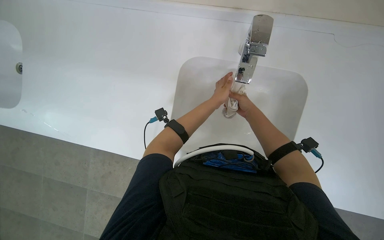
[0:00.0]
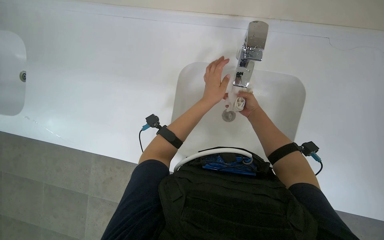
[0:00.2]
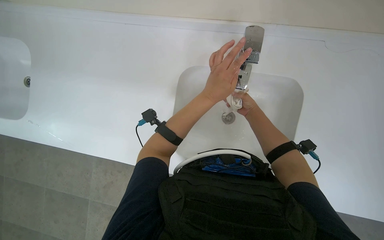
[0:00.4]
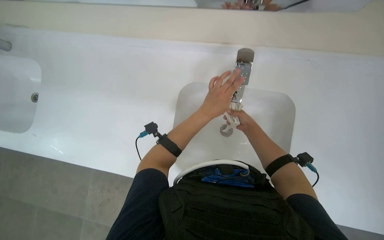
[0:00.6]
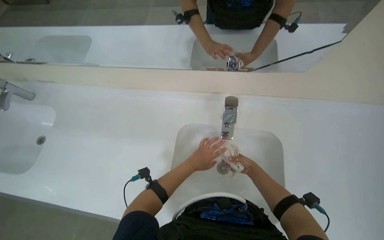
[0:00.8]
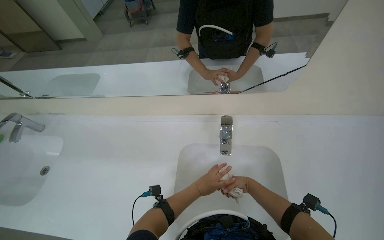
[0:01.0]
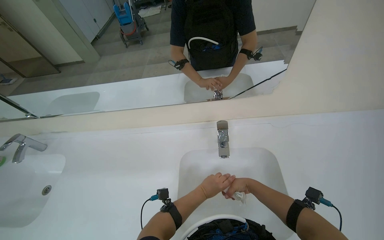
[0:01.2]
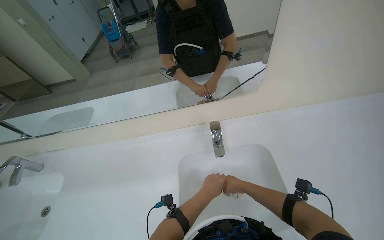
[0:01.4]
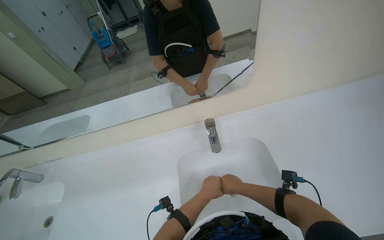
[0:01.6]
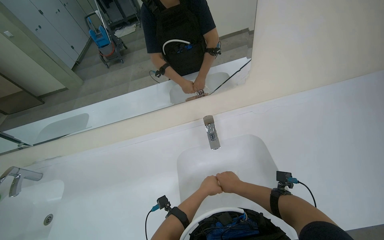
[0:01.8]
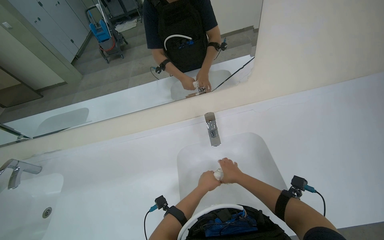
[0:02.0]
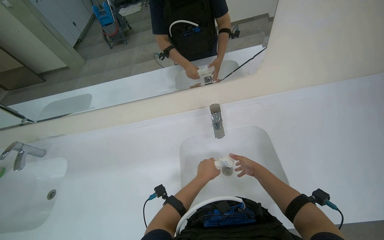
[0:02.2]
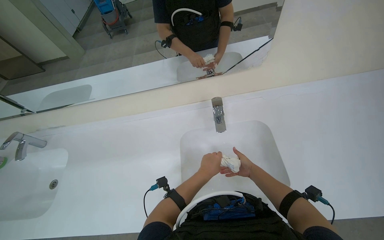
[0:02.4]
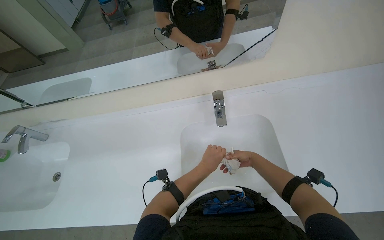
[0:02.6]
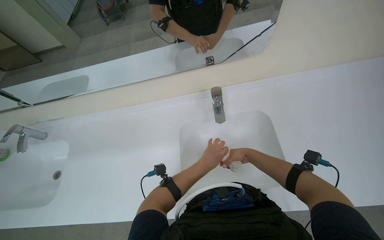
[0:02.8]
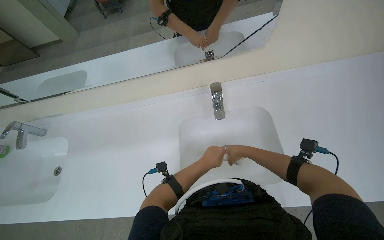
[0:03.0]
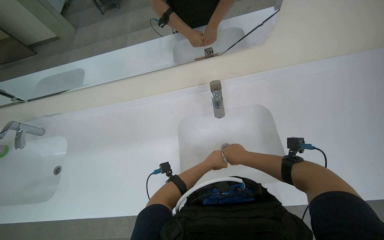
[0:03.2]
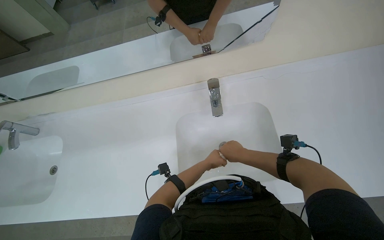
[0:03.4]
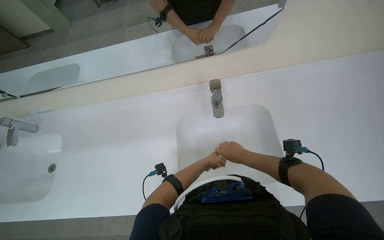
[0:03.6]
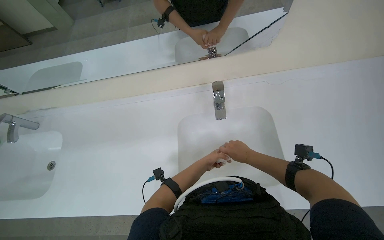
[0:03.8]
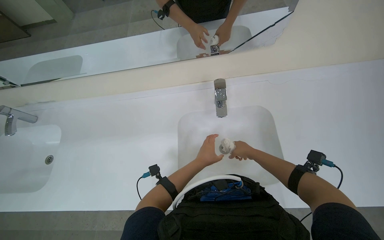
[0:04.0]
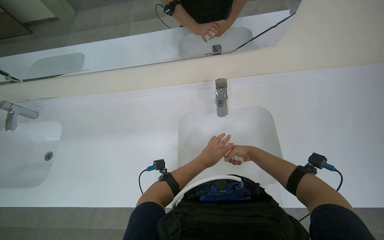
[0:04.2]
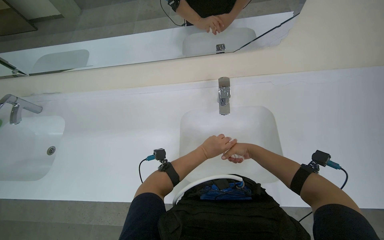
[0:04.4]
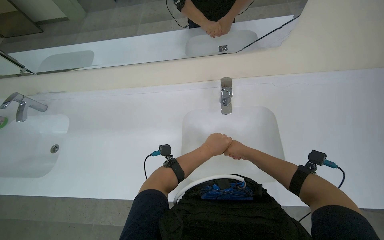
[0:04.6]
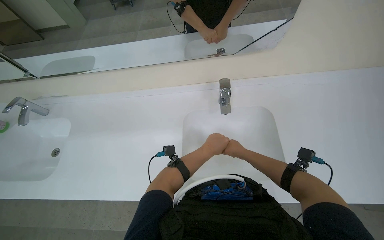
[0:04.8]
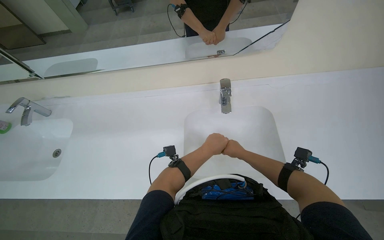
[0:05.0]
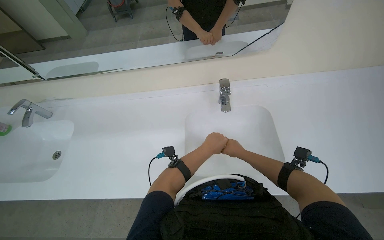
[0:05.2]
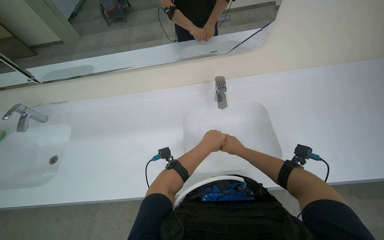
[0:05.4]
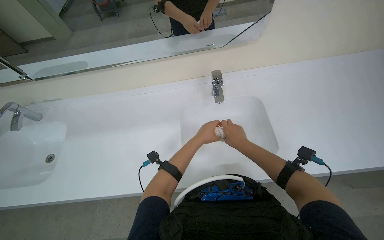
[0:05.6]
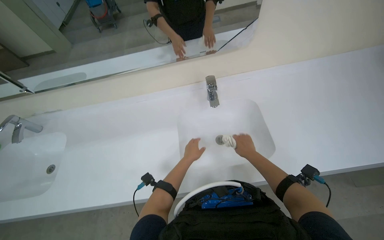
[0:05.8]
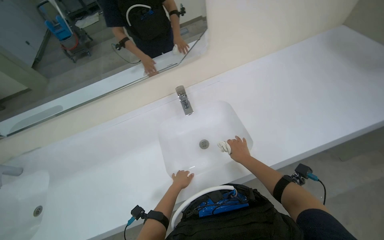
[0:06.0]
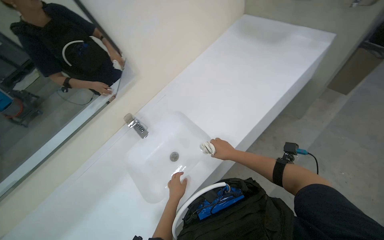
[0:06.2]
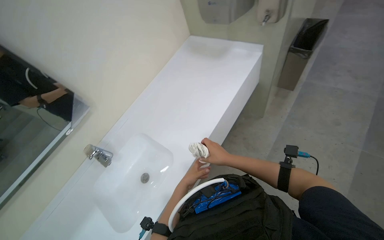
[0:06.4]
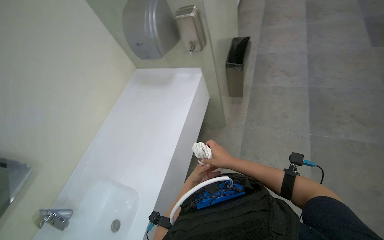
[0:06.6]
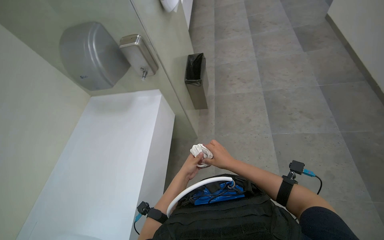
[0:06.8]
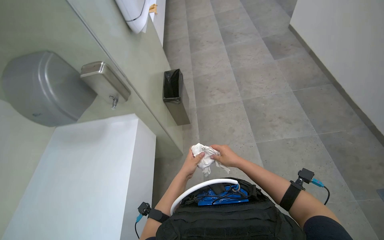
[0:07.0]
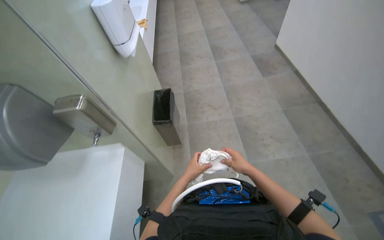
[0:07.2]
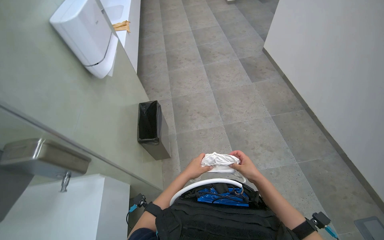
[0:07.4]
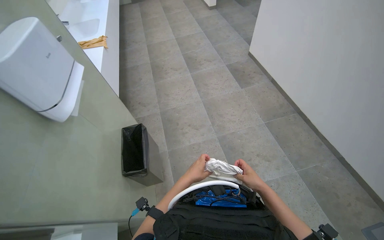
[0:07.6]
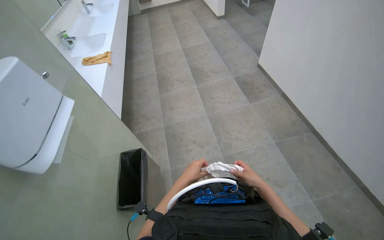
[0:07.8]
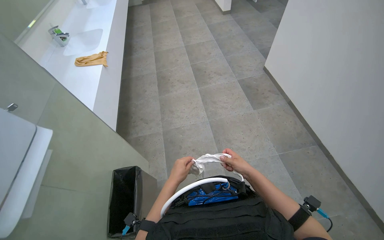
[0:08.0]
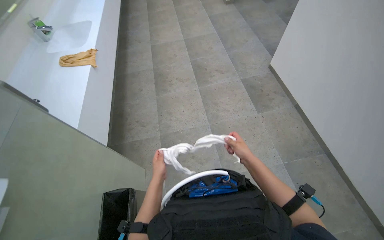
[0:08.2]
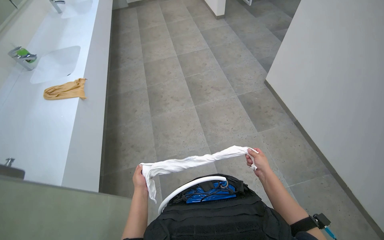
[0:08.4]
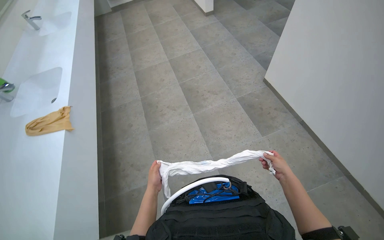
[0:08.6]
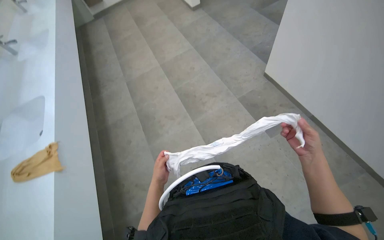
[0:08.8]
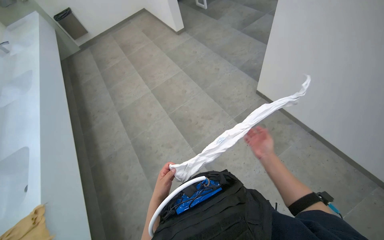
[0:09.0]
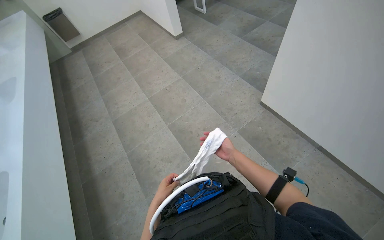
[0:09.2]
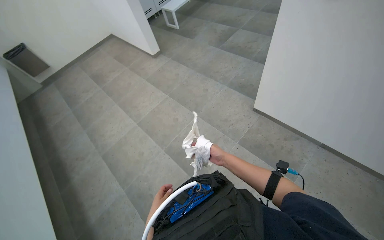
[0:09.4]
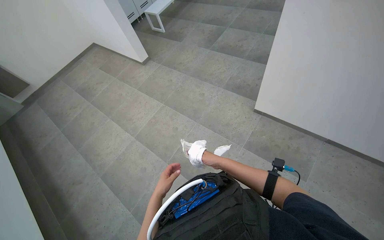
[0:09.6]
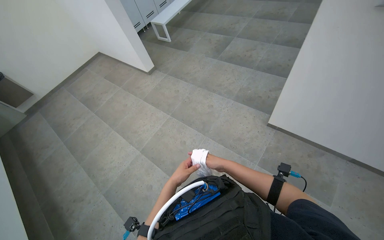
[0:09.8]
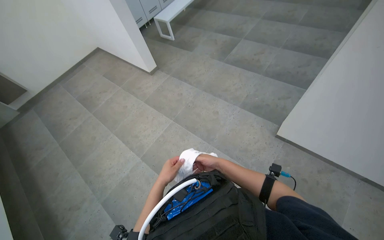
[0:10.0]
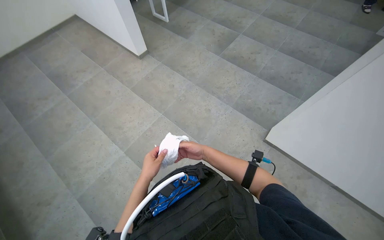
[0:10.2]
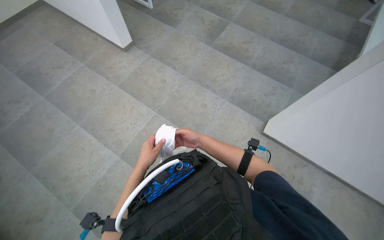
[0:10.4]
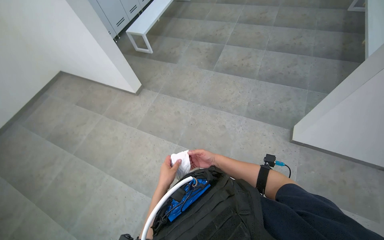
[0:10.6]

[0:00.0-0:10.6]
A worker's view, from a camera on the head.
Job: preparing cleaning supplies.
The whole recording: Washing white cleaning cloth. The worker washes a white cleaning cloth in the sink.
0:00.0 to 0:01.6: The camera pitches upward, by some 45 degrees.
0:01.6 to 0:03.0: The wearer looks some 15 degrees further downward.
0:03.0 to 0:04.6: The left hand travels farther from the camera and back again, about 15 cm each way.
0:04.6 to 0:06.0: The left hand goes approximately 10 cm farther from the camera.
0:06.0 to 0:07.6: The camera travels some 80 cm. The head turns to the right by approximately 75 degrees. The camera pitches upward, by some 20 degrees.
0:07.6 to 0:09.0: The camera is carried approximately 1.5 m.
0:09.0 to 0:10.6: The head travels about 1.5 m. The head rotates approximately 30 degrees to the right.

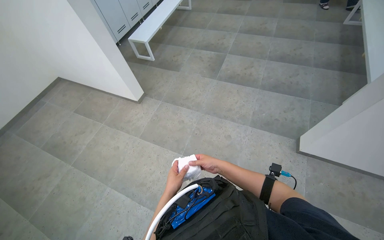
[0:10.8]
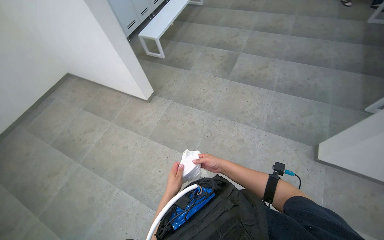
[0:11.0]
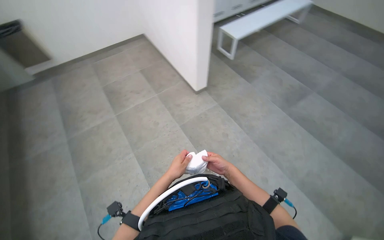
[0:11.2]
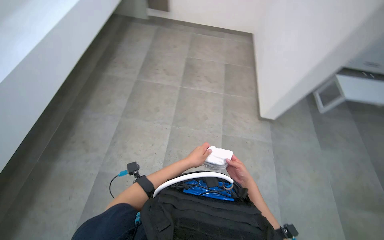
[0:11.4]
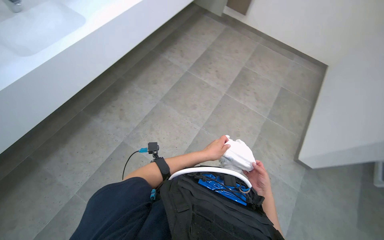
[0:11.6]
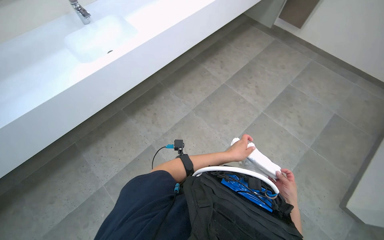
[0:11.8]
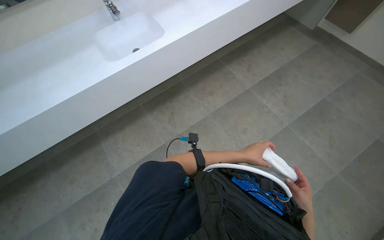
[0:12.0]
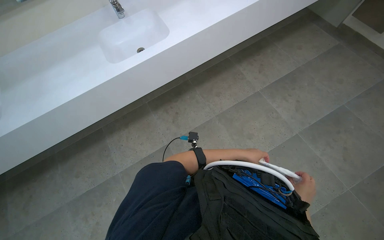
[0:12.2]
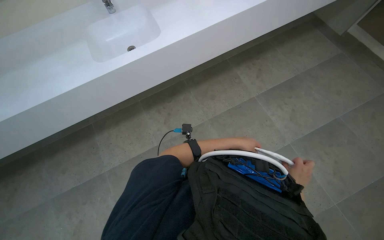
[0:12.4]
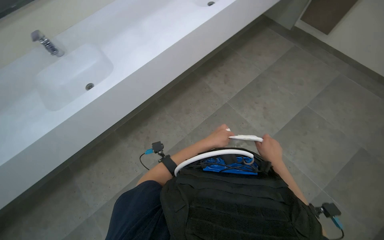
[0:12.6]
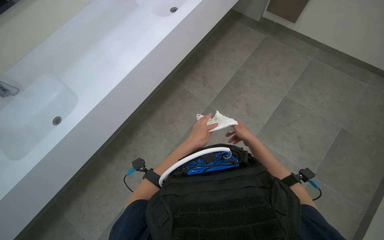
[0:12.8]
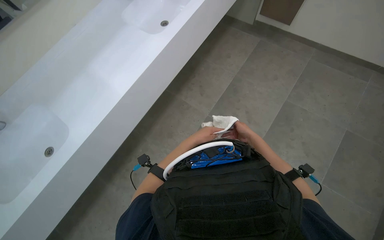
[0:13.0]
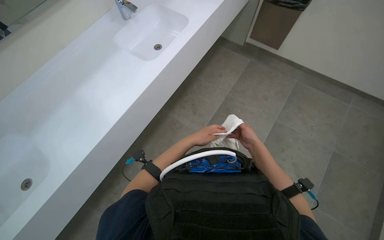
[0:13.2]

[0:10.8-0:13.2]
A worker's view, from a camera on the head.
Job: preparing cleaning supplies.
The whole recording: Washing white cleaning cloth. The worker washes a white cleaning cloth in the sink.
0:10.8 to 0:12.0: The wearer looks about 110 degrees further to the left.
0:12.0 to 0:13.2: The wearer moves roughly 40 cm.

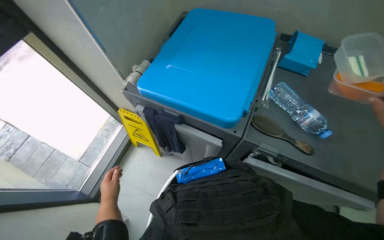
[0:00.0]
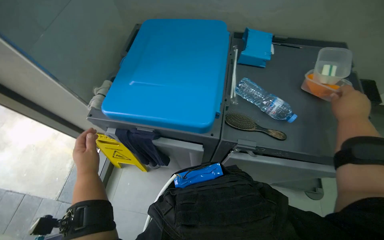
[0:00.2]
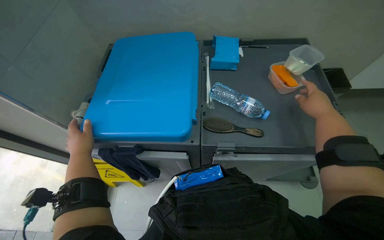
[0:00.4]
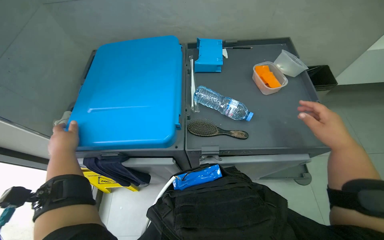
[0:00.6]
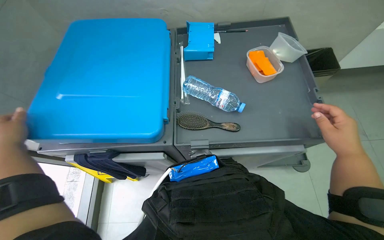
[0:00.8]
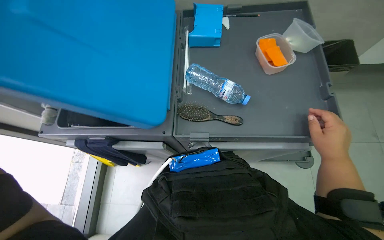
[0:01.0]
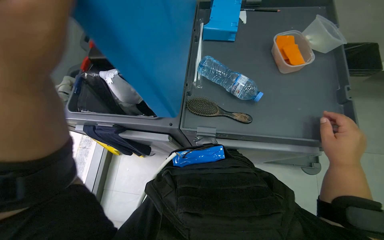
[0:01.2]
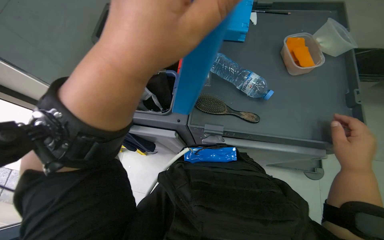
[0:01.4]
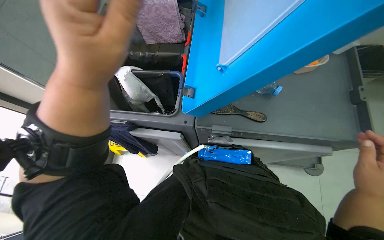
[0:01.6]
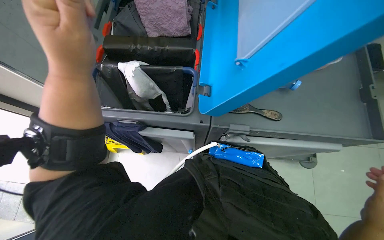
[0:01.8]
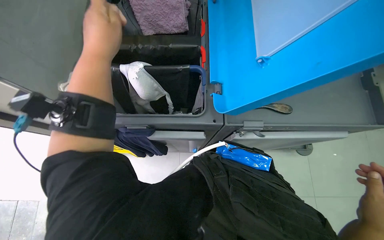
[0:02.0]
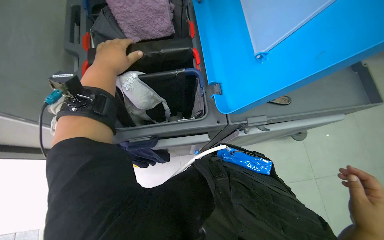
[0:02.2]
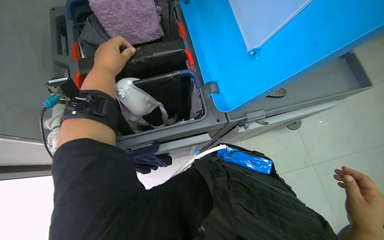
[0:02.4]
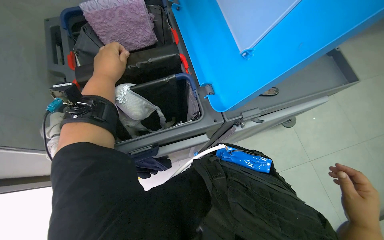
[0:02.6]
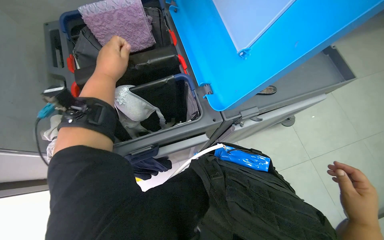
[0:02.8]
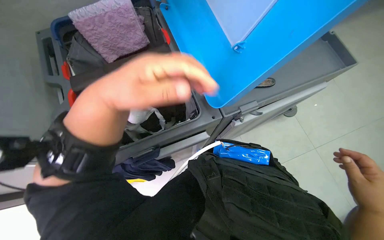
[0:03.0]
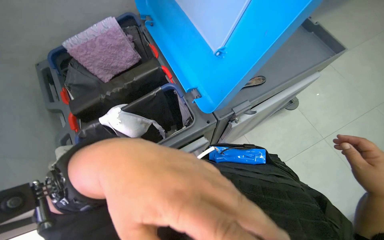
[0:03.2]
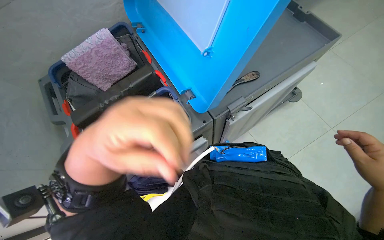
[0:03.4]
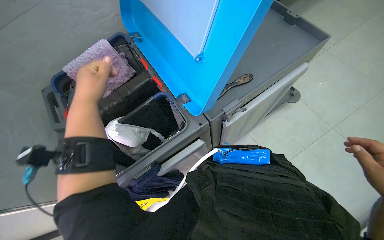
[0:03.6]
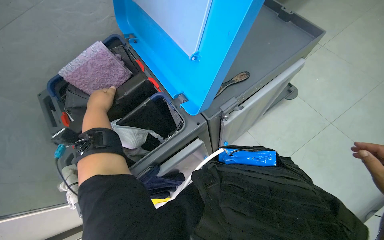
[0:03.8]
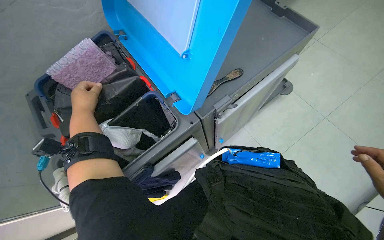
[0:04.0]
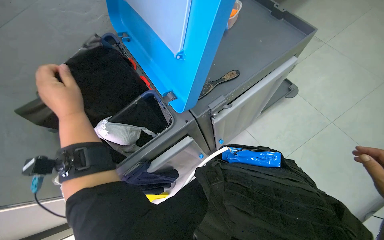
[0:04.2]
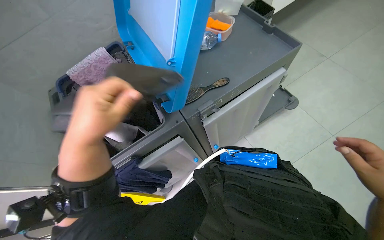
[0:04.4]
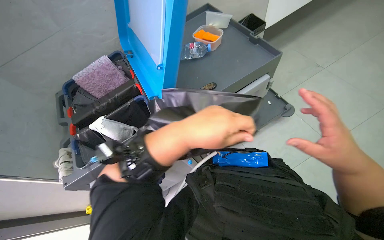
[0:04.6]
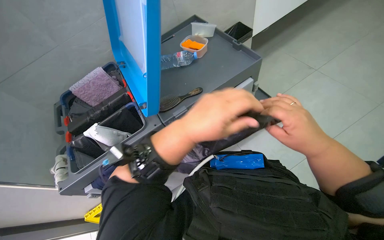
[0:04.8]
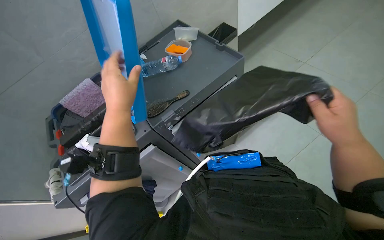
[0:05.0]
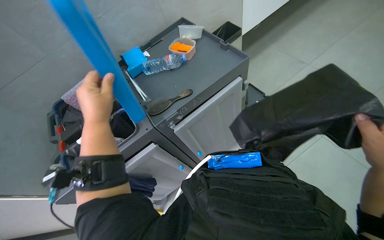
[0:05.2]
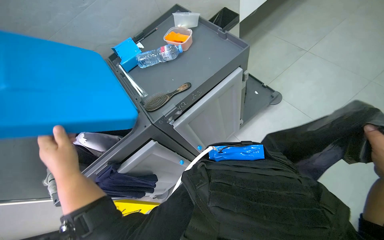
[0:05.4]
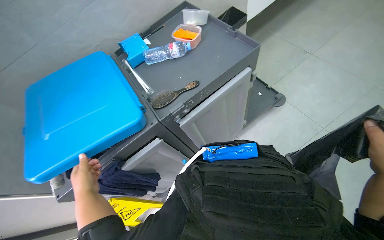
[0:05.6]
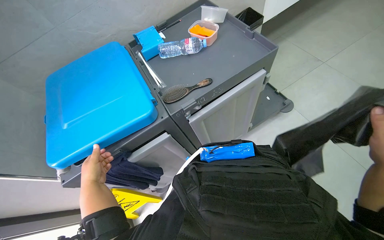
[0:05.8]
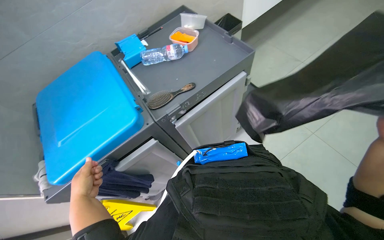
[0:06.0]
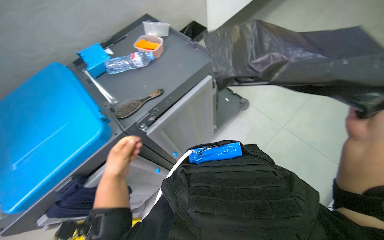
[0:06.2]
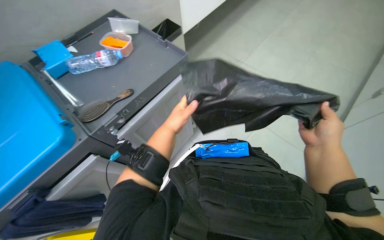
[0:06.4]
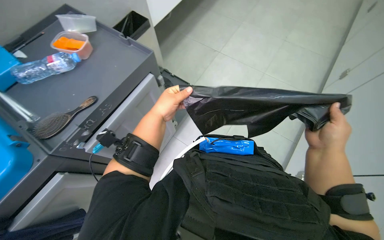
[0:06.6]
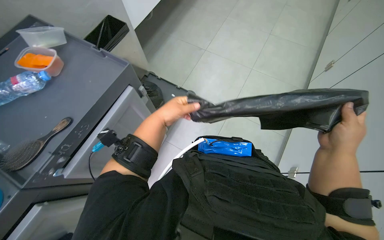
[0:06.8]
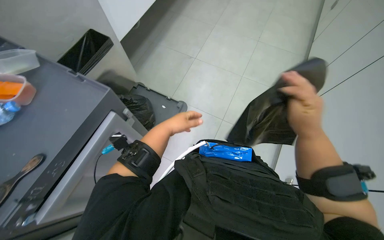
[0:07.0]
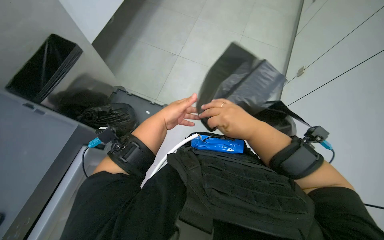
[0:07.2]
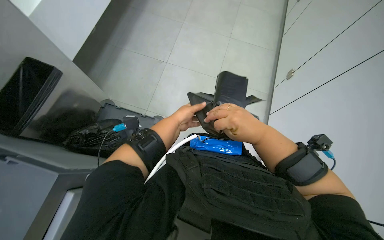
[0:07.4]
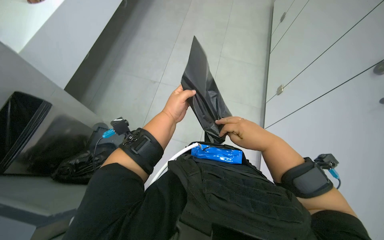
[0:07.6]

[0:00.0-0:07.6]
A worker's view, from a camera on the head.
Job: preparing cleaning supplies.
The whole recording: Preparing cleaning supplies. The worker takes out a cleaning cloth and prepares a new trash bag from the cart.
0:01.6 to 0:03.0: The head turns to the right by roughly 30 degrees.
0:03.0 to 0:04.6: The left hand heads to the right, covering about 30 cm.
0:04.6 to 0:06.0: The left hand shifts about 30 cm to the left, down the picture and farther from the camera.
0:06.0 to 0:07.6: The wearer's head swings approximately 35 degrees to the right.
